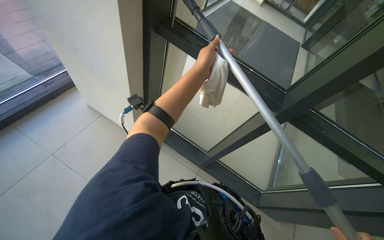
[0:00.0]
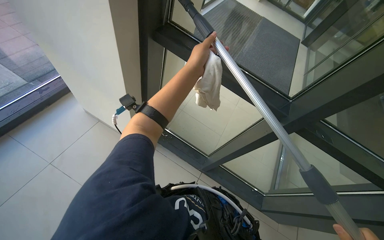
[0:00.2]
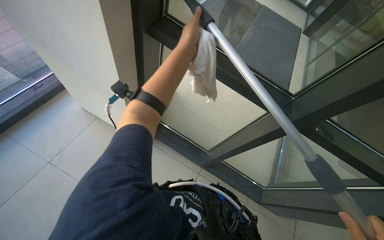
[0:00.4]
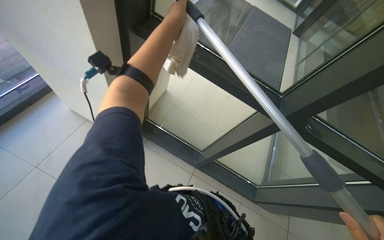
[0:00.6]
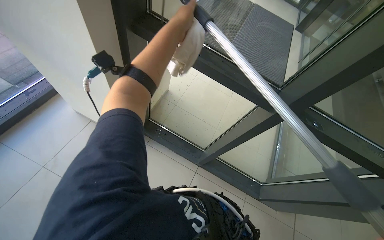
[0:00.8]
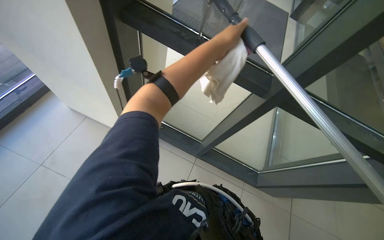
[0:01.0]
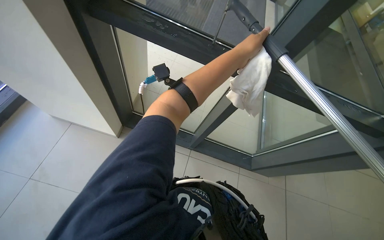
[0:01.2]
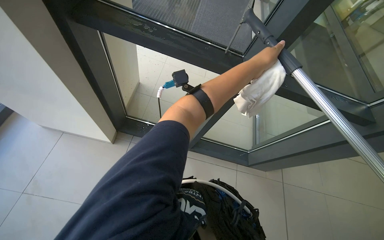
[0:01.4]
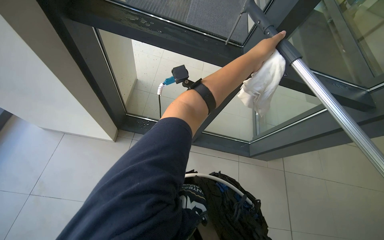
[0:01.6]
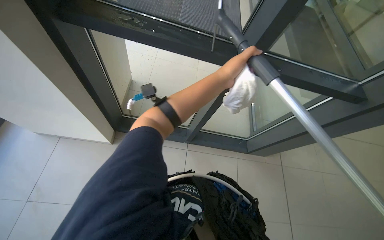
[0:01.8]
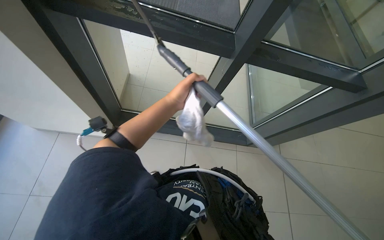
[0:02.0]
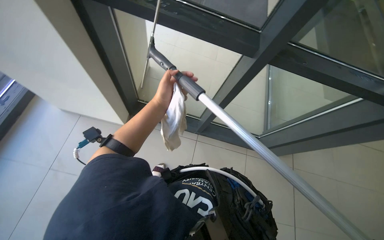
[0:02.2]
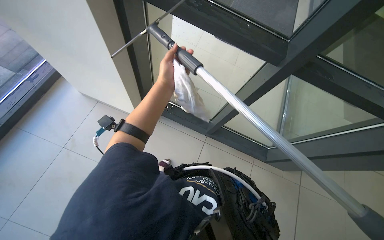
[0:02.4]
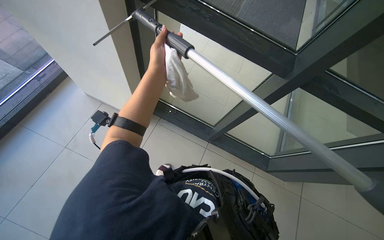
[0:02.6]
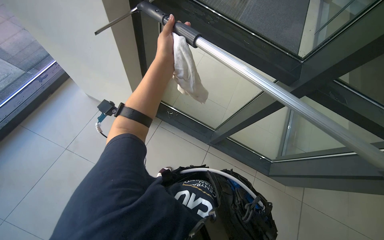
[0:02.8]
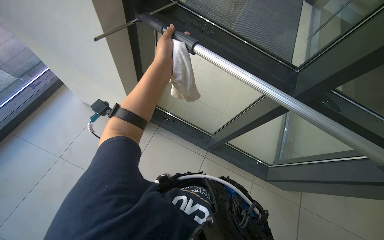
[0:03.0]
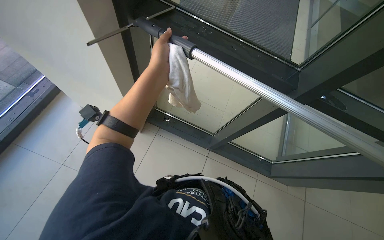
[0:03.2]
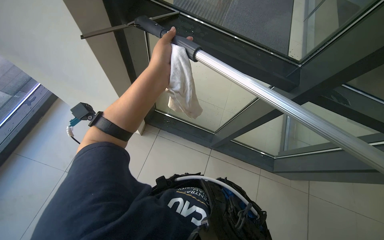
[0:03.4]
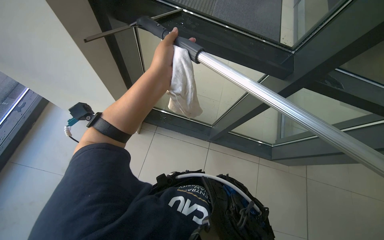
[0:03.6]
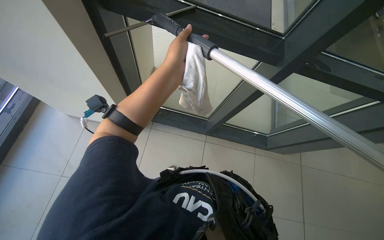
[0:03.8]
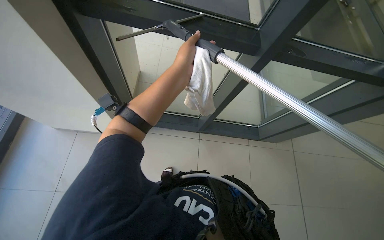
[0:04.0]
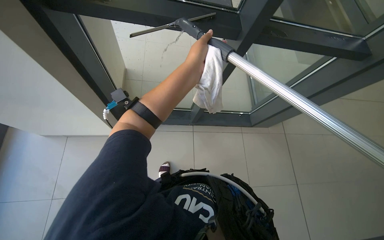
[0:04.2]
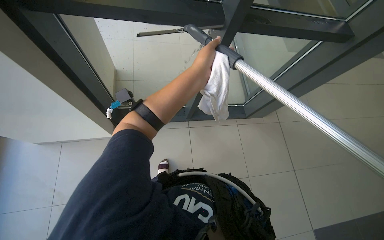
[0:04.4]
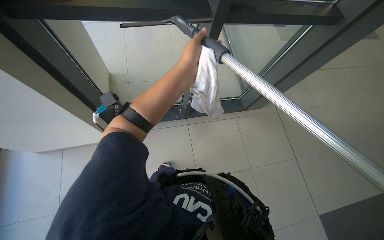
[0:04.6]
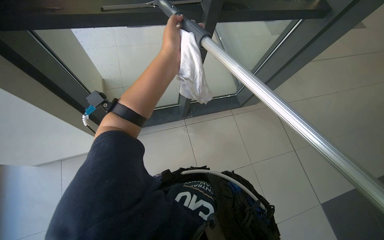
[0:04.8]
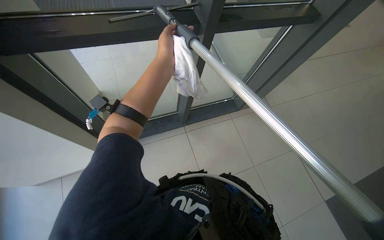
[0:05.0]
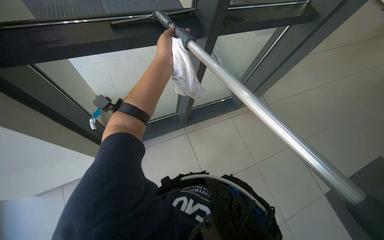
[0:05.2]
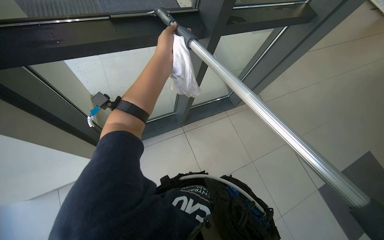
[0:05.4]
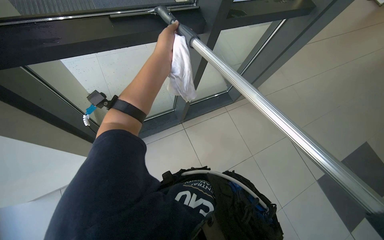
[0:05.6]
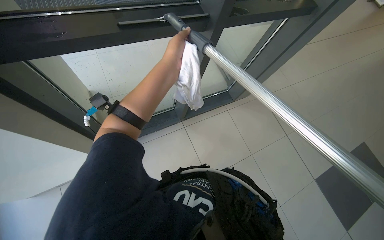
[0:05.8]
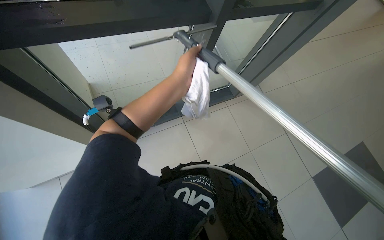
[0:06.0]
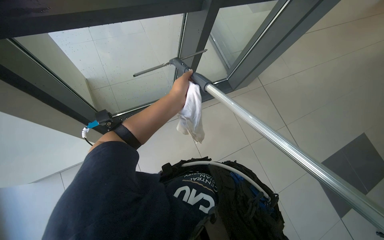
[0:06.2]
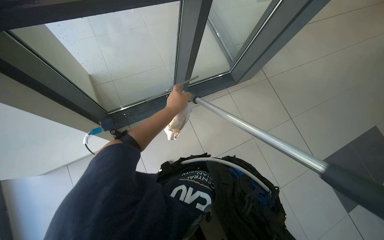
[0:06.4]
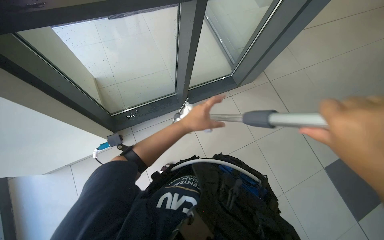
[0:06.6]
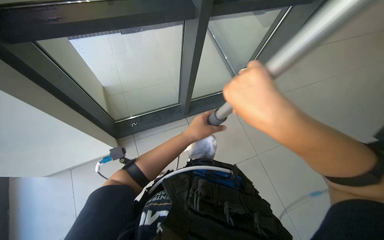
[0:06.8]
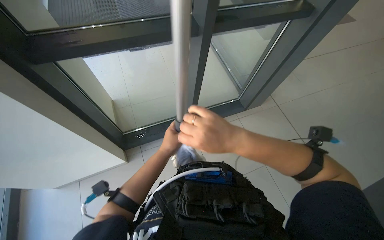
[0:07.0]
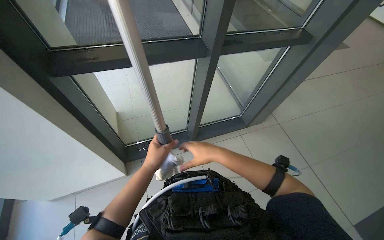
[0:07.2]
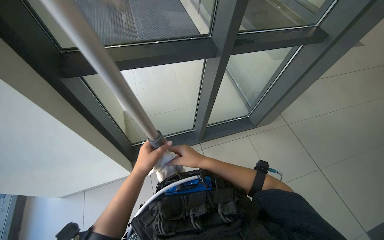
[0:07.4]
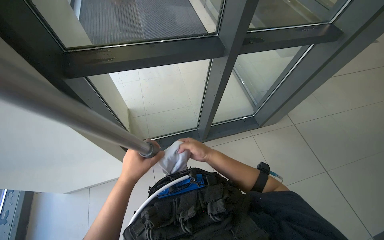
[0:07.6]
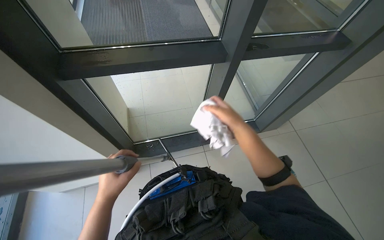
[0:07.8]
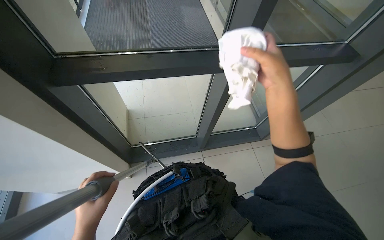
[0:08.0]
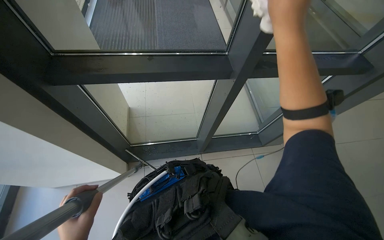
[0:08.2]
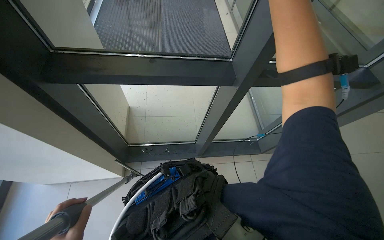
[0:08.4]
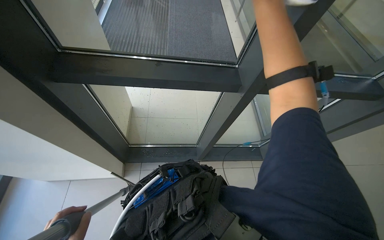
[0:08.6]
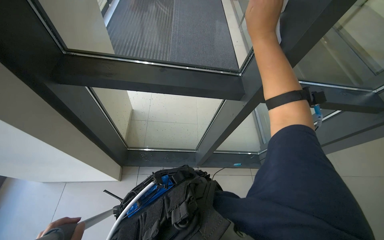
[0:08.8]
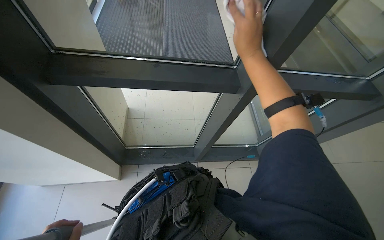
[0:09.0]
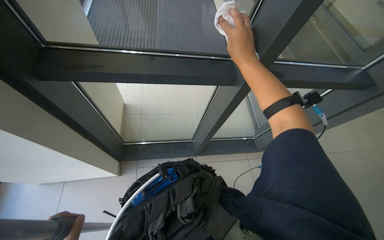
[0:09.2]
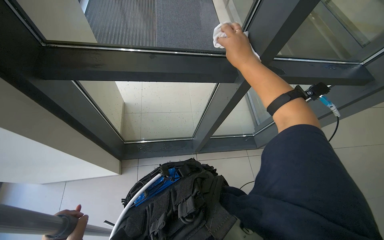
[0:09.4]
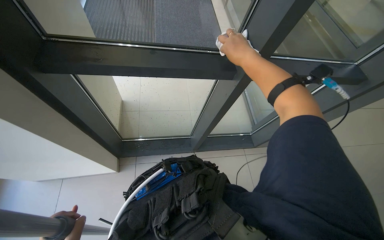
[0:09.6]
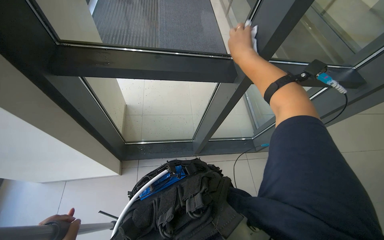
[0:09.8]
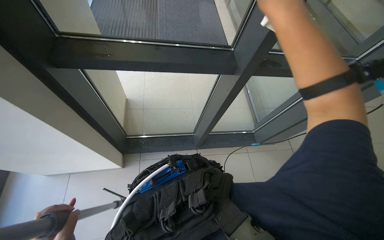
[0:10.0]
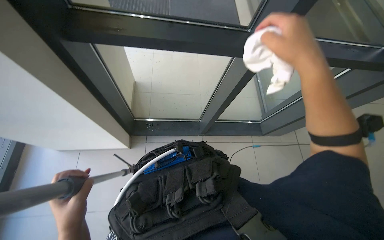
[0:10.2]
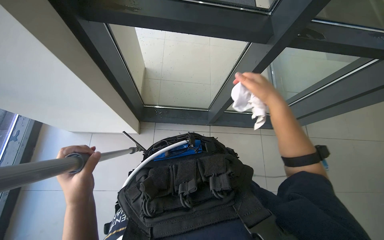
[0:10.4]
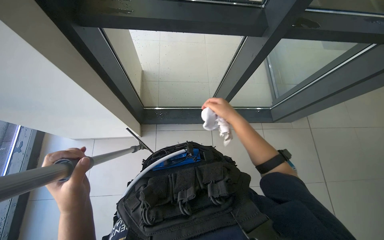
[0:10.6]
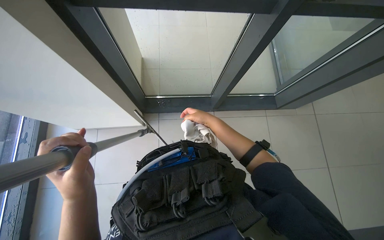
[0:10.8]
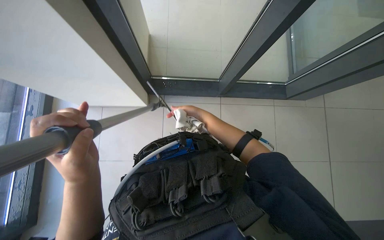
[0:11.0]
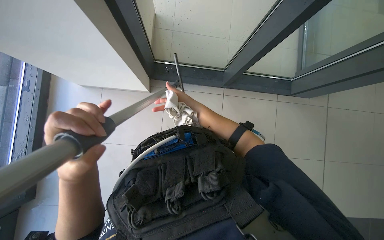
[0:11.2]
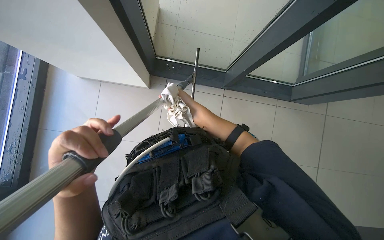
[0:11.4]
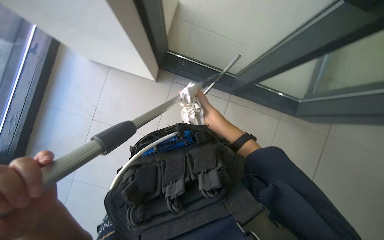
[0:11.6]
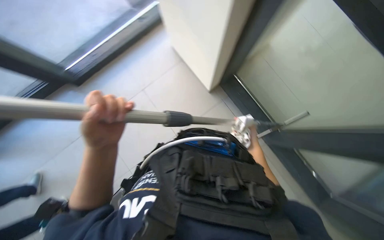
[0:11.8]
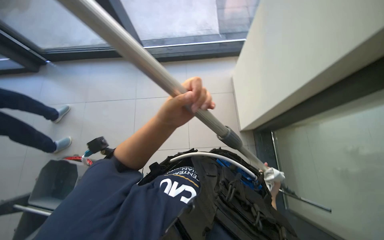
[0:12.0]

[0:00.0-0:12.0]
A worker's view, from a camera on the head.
Job: cleaning windows.
The whole recording: Cleaning glass panels. The worker cleans large glass panels using a long-handled squeegee and a cloth.
0:00.0 to 0:01.6: The left hand is displaced to the right by some 30 cm.
0:01.6 to 0:03.0: The left hand goes roughly 35 cm to the left.
0:03.0 to 0:04.4: The left hand moves to the right, some 15 cm.
0:06.0 to 0:07.6: The view pans to the left by about 15 degrees.
0:07.6 to 0:09.0: The right hand goes about 40 cm up the picture.
0:09.0 to 0:10.4: The wearer looks about 15 degrees further downward. The right hand moves down the picture, approximately 25 cm, and travels nearer to the camera and back again, about 15 cm each way.
0:10.4 to 0:12.0: The wearer's head swings about 85 degrees to the left.

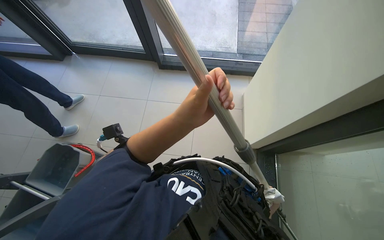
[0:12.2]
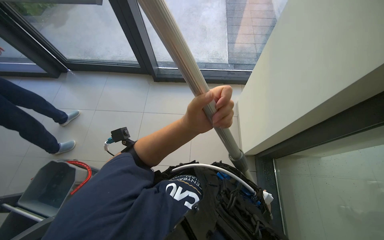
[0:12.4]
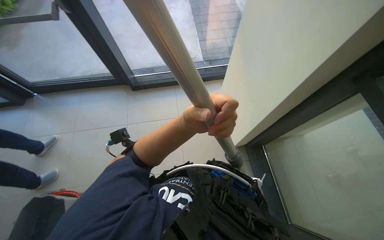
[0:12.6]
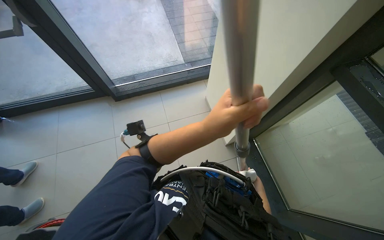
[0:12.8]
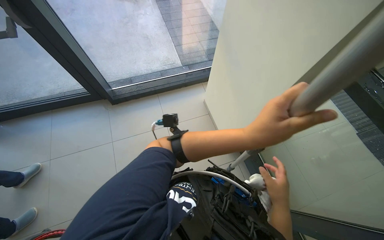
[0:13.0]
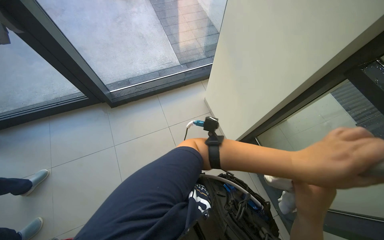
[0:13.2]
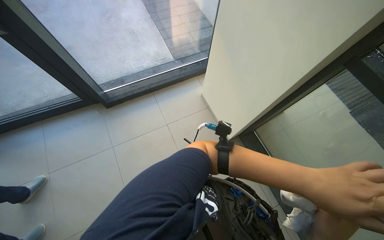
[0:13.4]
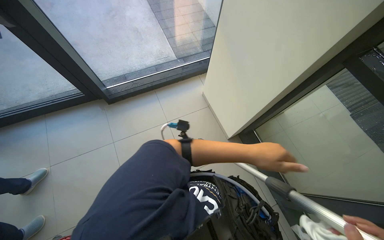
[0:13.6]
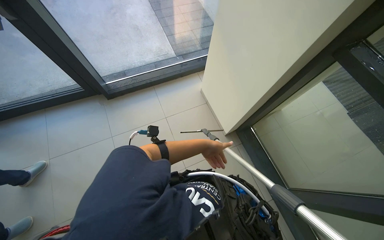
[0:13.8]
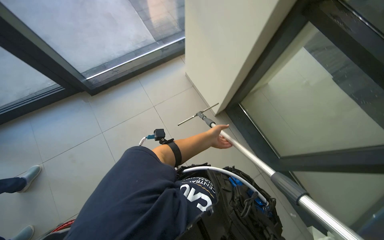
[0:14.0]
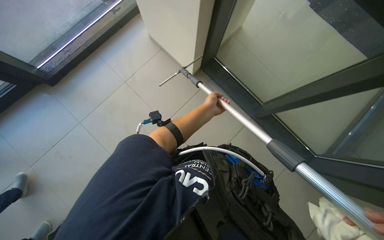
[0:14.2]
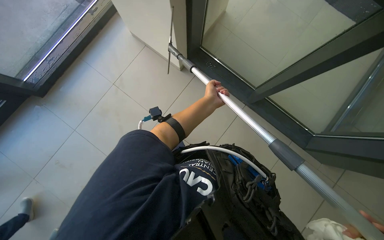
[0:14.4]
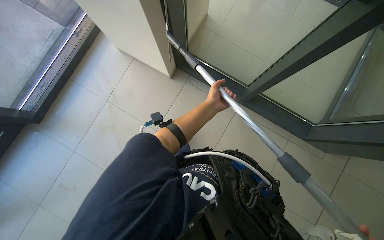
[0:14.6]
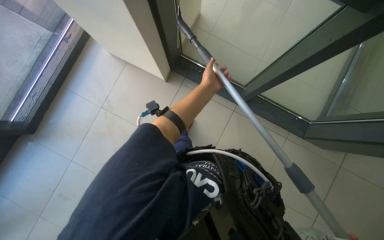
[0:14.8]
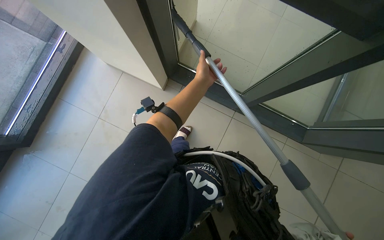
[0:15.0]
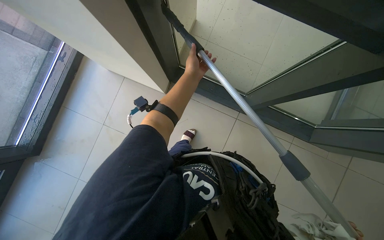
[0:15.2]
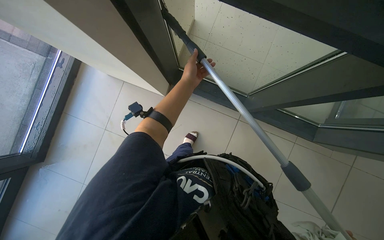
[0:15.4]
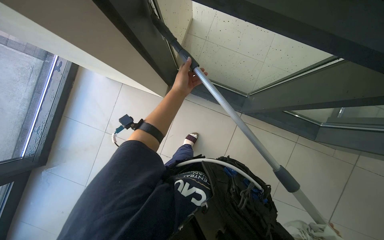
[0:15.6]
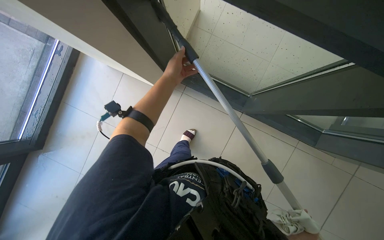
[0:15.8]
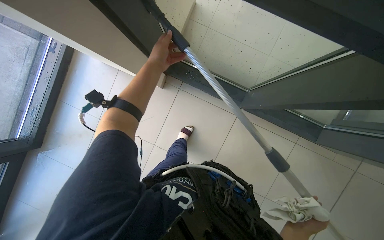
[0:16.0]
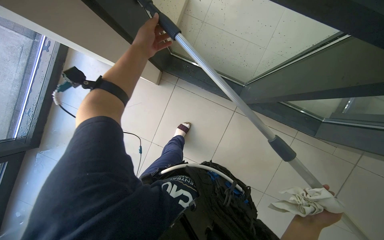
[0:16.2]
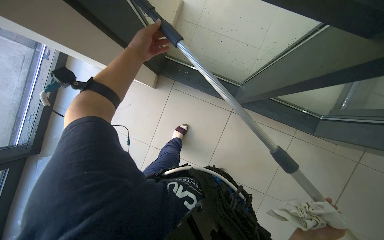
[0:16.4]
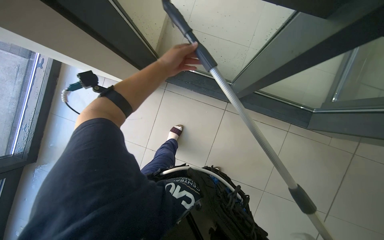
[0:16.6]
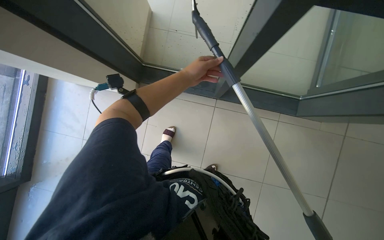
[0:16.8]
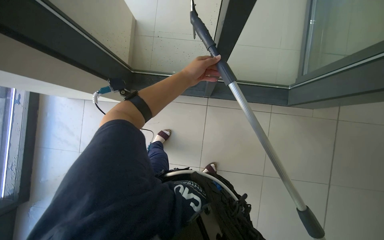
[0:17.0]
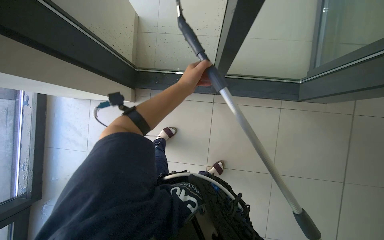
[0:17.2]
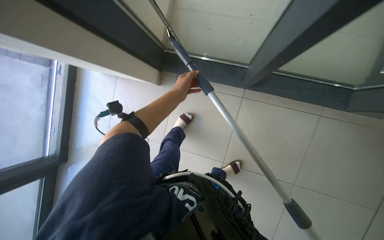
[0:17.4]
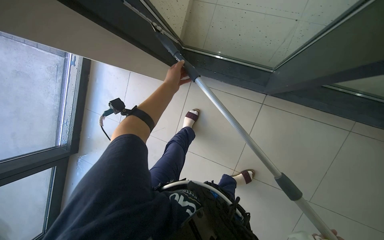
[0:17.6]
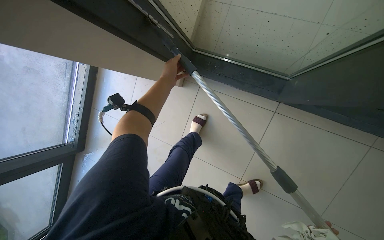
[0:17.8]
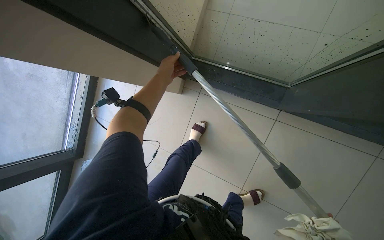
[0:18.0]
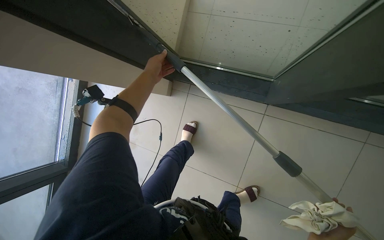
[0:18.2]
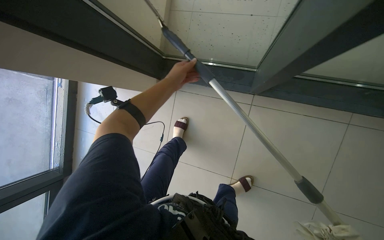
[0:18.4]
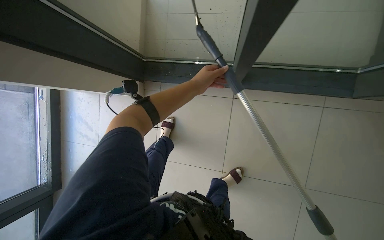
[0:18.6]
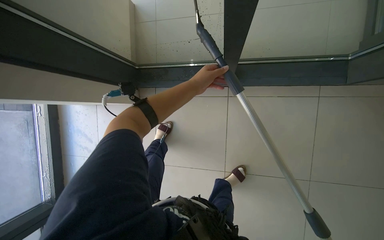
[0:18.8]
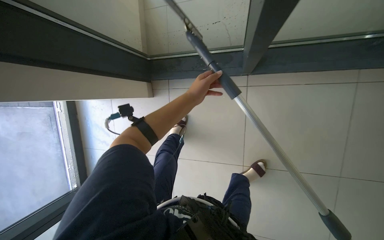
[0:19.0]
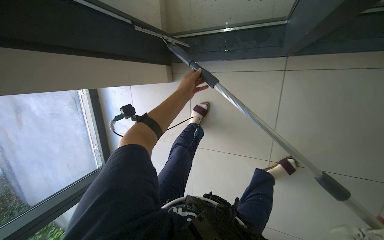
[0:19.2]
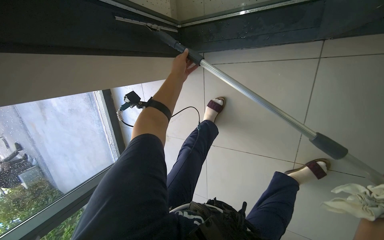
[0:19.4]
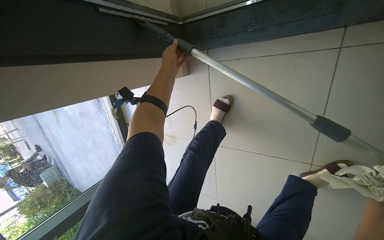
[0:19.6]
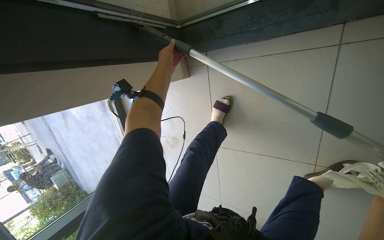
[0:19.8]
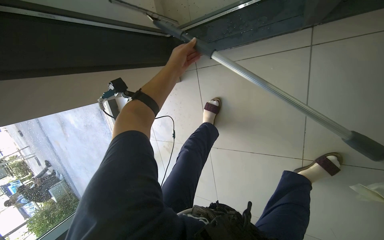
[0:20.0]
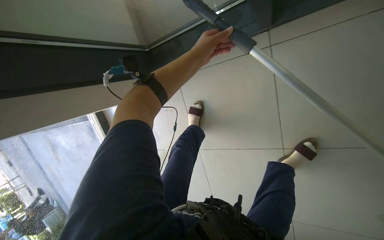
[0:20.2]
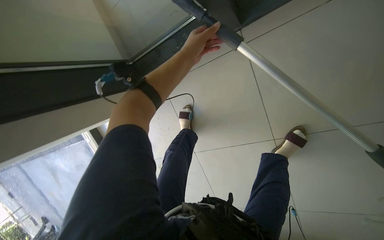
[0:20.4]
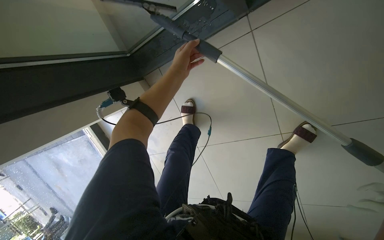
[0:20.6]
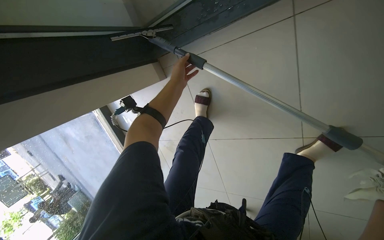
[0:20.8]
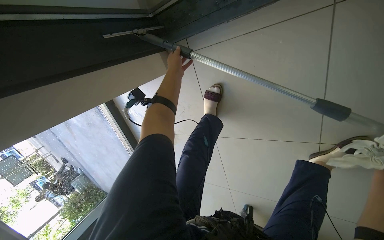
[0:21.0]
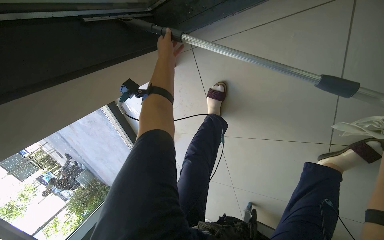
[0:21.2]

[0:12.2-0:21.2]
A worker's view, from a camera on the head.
Job: cleaning windows.
The whole recording: Cleaning glass panels. The worker cleans large glass panels using a long-handled squeegee and a cloth.
0:12.2 to 0:13.8: The wearer looks some 30 degrees further to the right.
0:13.8 to 0:15.2: The camera pitches downward, by roughly 15 degrees. The scene rotates counterclockwise by about 35 degrees.
0:16.6 to 0:18.2: The left hand moves farther from the camera and to the left, approximately 30 cm.
0:18.2 to 0:19.8: The view pans to the left by roughly 20 degrees. The left hand heads to the right, covering about 10 cm.
0:19.8 to 0:21.2: The left hand travels nearer to the camera and back again, some 25 cm each way.
